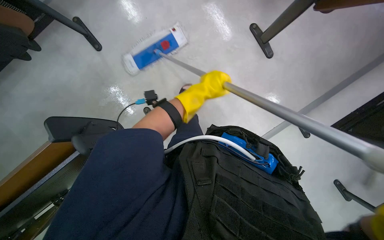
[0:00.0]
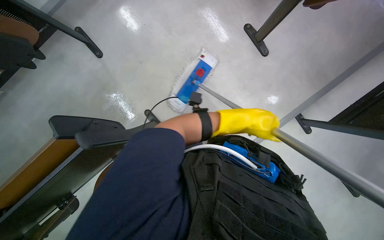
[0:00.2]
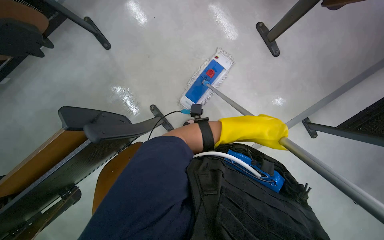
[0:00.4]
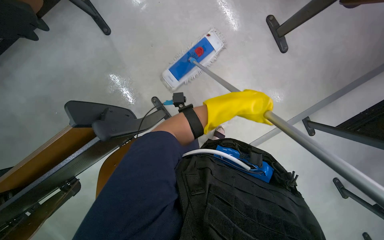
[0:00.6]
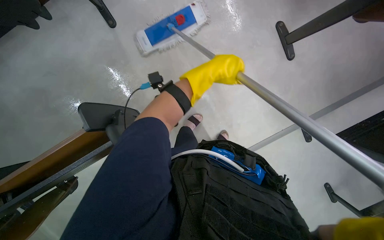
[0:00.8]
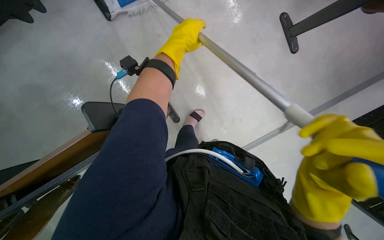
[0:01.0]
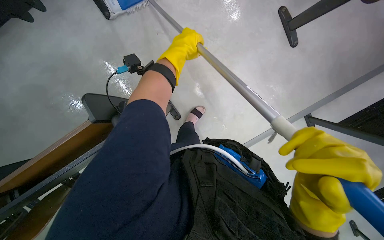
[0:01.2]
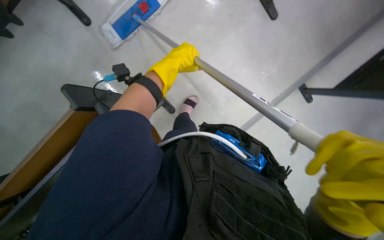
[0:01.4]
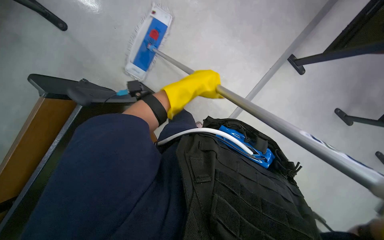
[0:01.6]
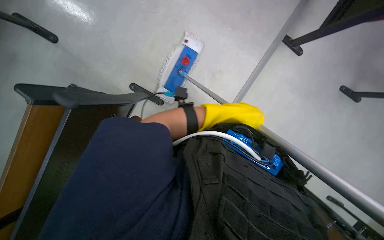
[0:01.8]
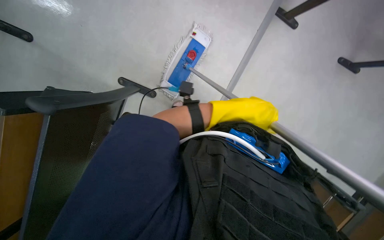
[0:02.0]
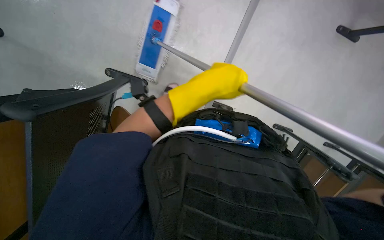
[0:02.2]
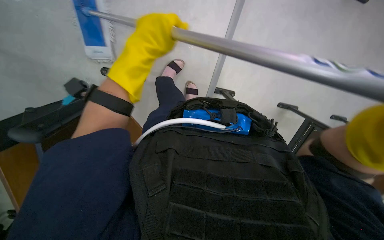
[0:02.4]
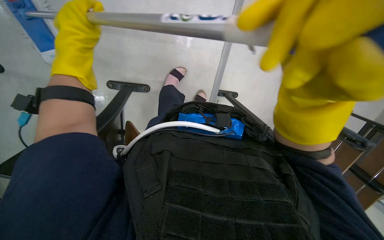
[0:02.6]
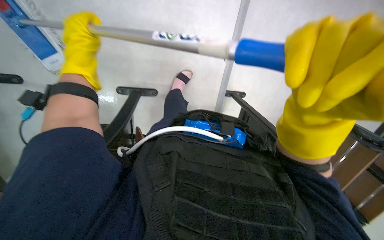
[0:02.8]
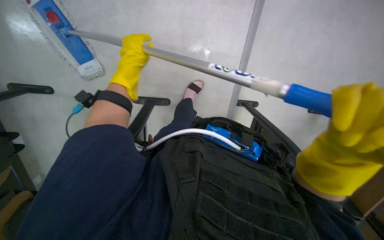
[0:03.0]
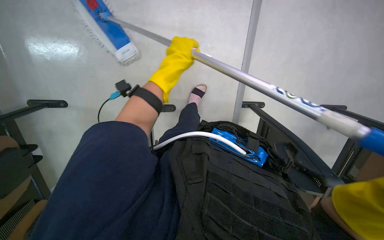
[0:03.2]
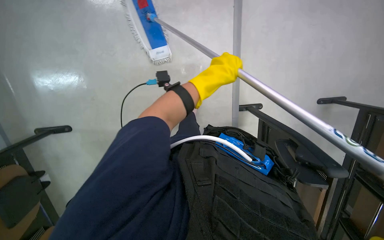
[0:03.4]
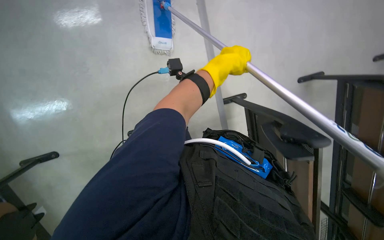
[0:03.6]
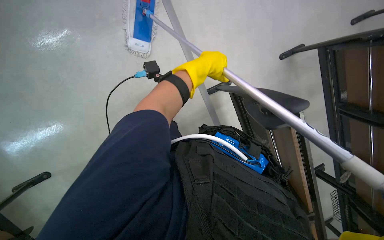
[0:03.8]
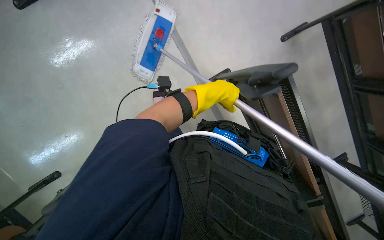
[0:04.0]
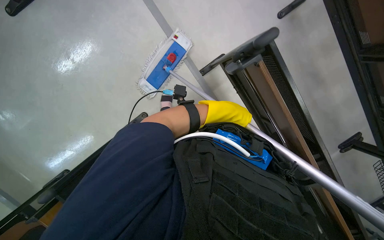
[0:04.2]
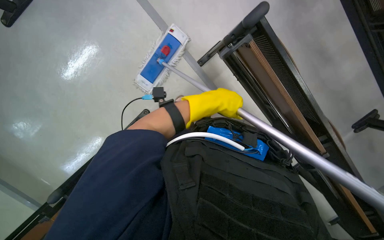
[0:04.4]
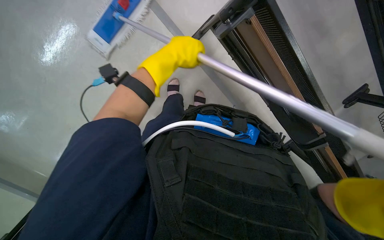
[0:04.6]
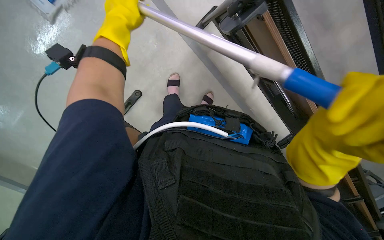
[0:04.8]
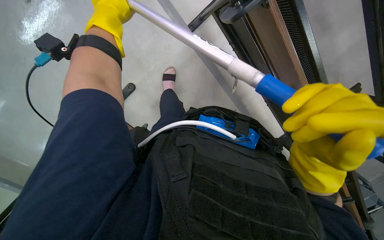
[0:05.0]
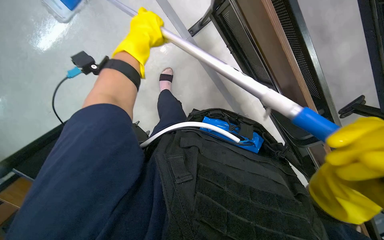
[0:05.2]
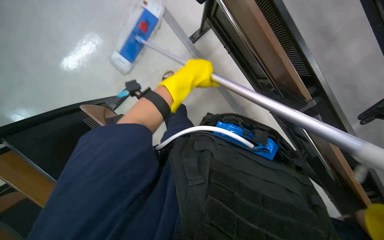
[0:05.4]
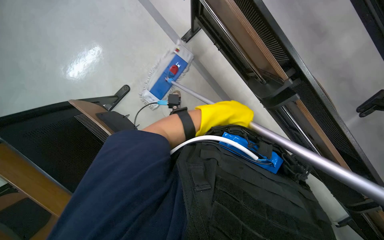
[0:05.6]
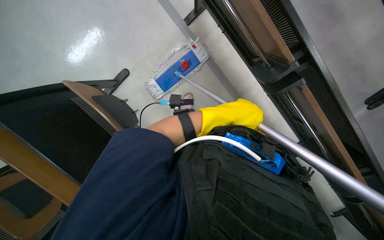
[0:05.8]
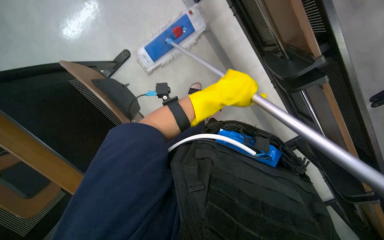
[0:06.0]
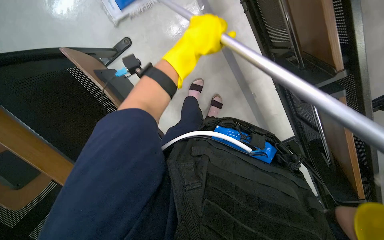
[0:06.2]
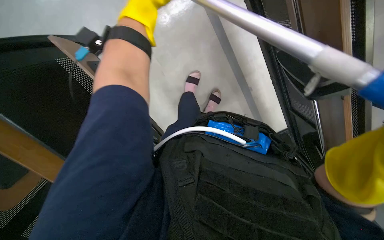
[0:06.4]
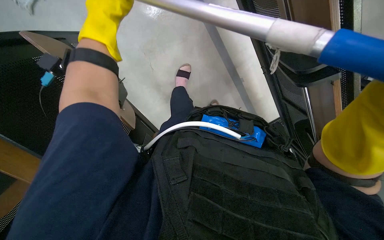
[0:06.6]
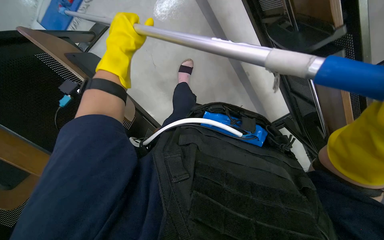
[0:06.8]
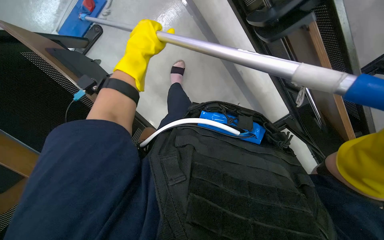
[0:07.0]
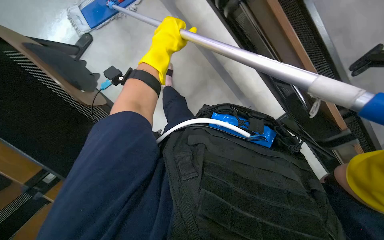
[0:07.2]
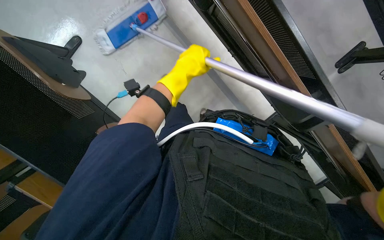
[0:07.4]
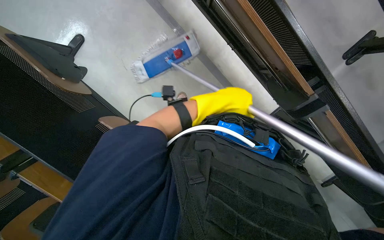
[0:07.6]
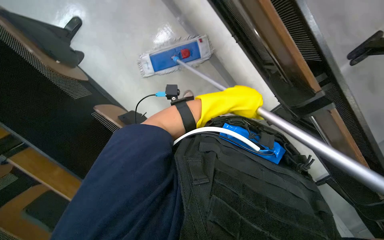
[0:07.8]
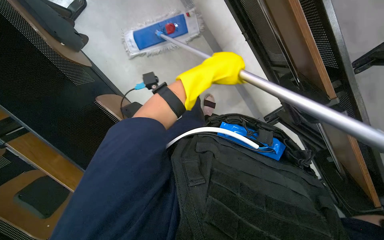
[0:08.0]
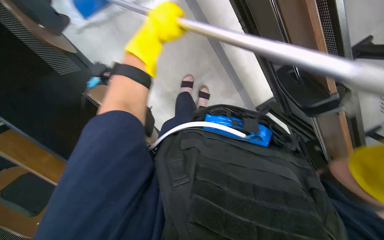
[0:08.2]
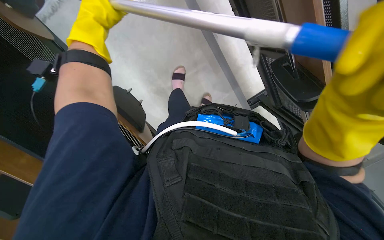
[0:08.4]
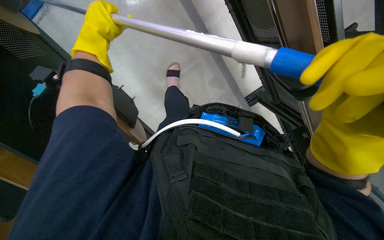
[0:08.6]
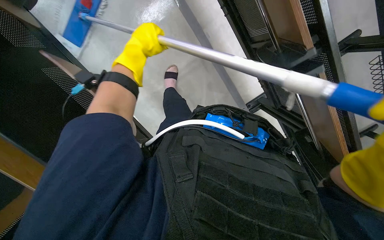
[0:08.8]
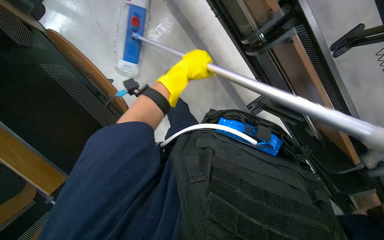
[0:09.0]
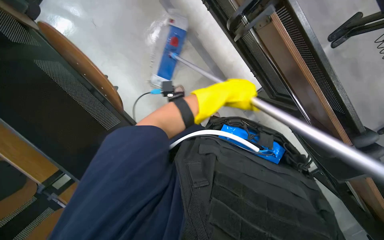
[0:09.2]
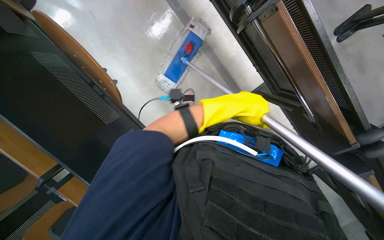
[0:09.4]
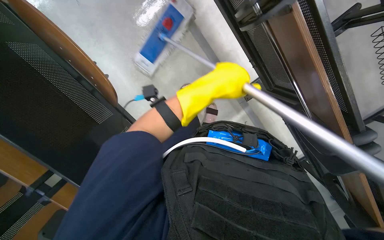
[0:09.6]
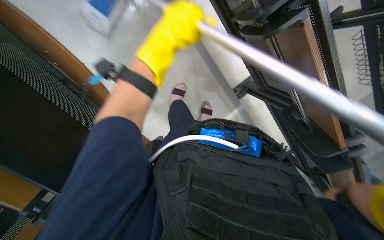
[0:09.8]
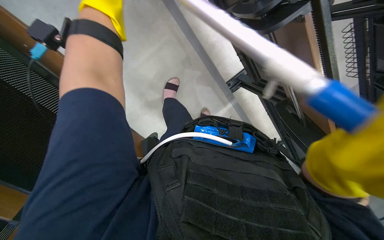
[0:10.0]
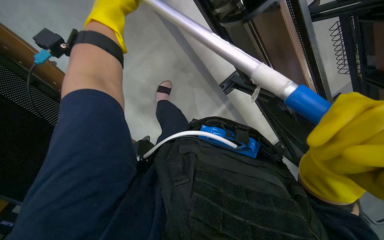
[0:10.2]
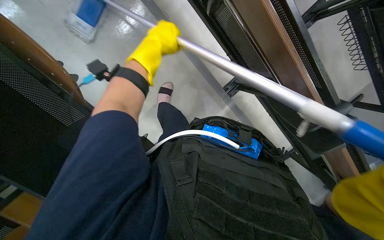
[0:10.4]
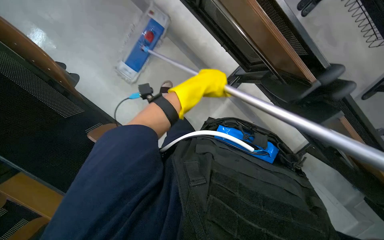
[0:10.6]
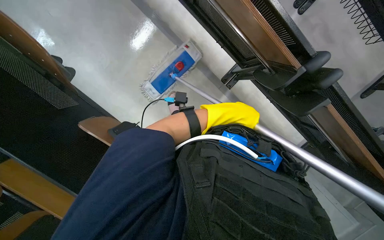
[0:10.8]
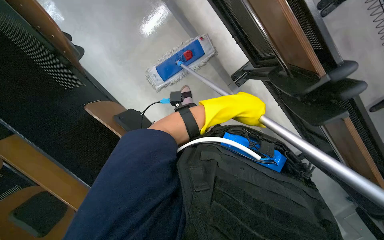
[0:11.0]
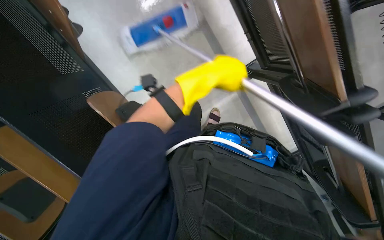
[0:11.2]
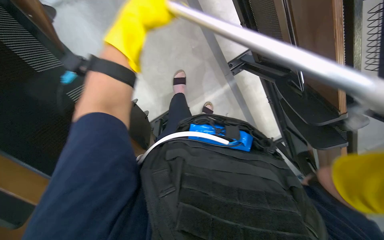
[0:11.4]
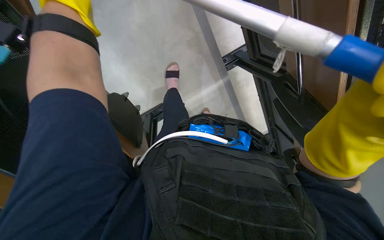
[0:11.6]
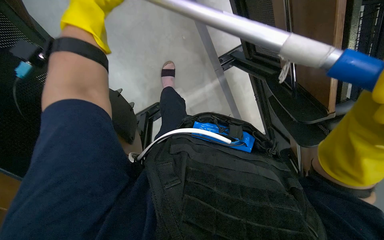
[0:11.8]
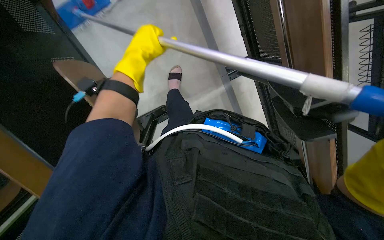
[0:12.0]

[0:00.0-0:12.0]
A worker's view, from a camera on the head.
Job: mopping floor.
The whole recording: Mopping floor with flat mop. The worker mops the floor with a flat mop, periodically cleaning the mop head in a bucket.
0:00.0 to 0:01.6: The left hand swings up and down the picture, roughly 20 cm each way, with 2 reversals.
0:03.0 to 0:04.4: The left hand is displaced to the right and down the picture by some 25 cm.
0:04.4 to 0:06.0: The left hand moves nearer to the camera, roughly 10 cm, and moves about 15 cm to the left and comes back.
0:06.0 to 0:07.6: The left hand travels to the left and back again, some 20 cm each way.
0:07.6 to 0:09.0: The left hand travels to the left and back again, about 25 cm each way.
0:10.4 to 0:12.0: The left hand moves approximately 15 cm to the right and comes back.

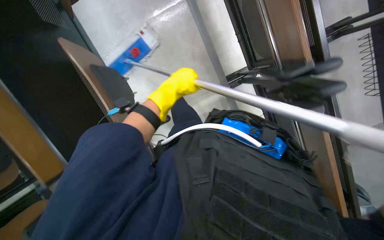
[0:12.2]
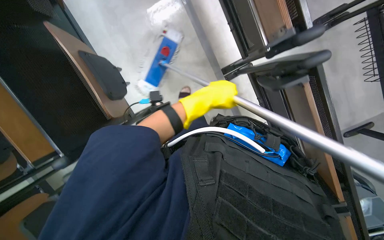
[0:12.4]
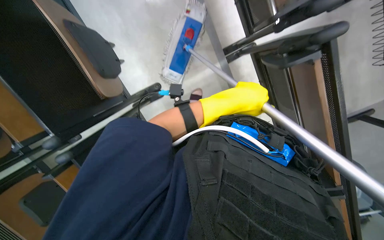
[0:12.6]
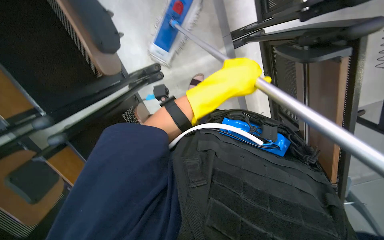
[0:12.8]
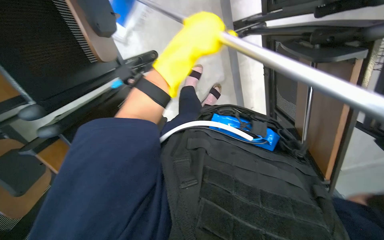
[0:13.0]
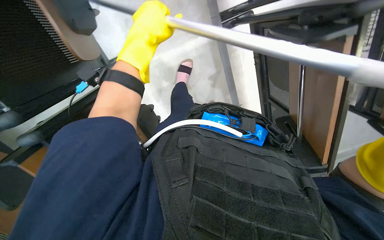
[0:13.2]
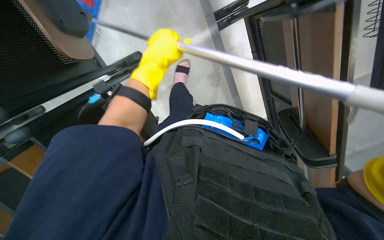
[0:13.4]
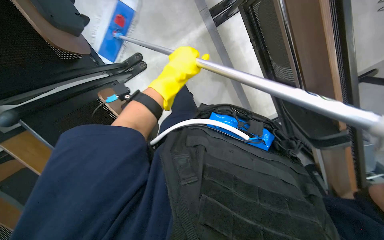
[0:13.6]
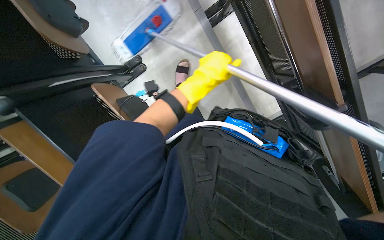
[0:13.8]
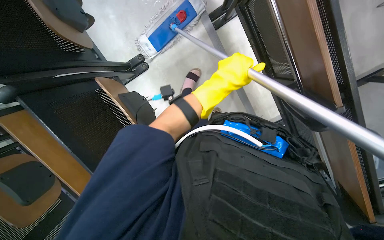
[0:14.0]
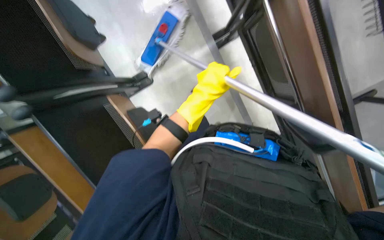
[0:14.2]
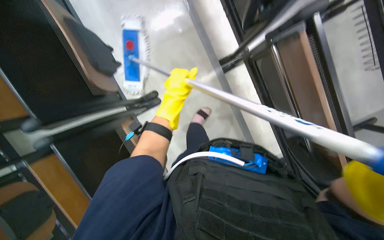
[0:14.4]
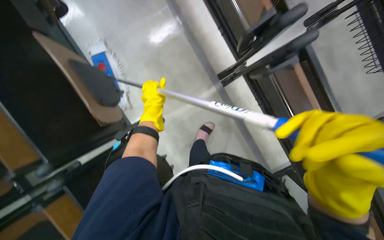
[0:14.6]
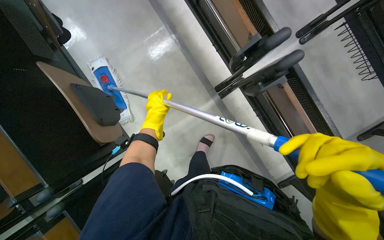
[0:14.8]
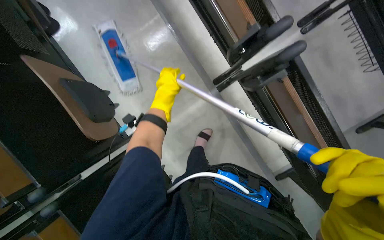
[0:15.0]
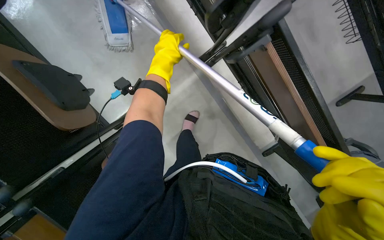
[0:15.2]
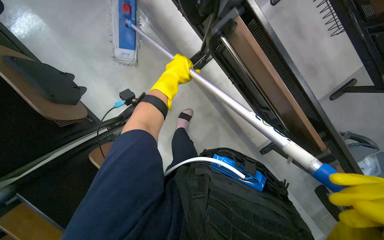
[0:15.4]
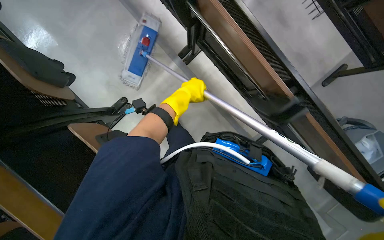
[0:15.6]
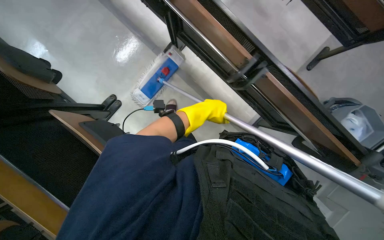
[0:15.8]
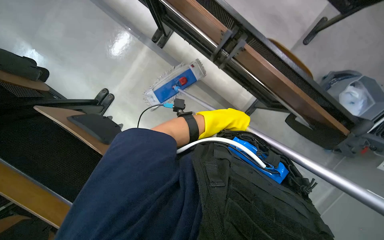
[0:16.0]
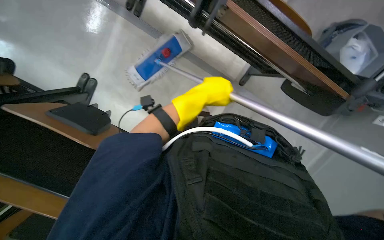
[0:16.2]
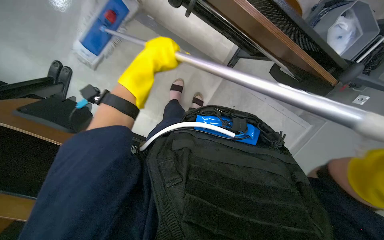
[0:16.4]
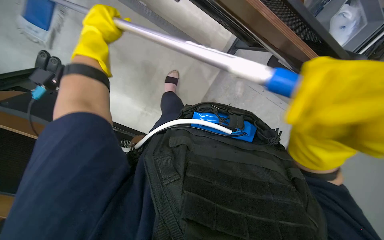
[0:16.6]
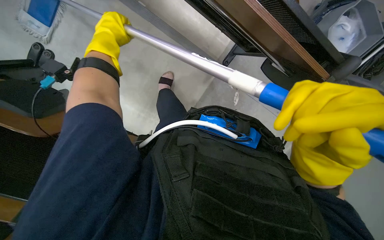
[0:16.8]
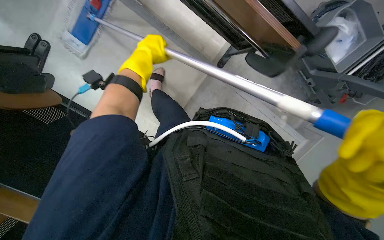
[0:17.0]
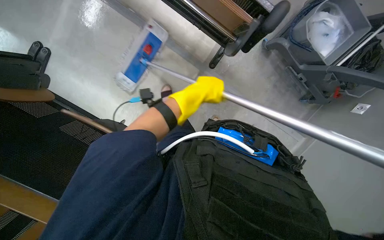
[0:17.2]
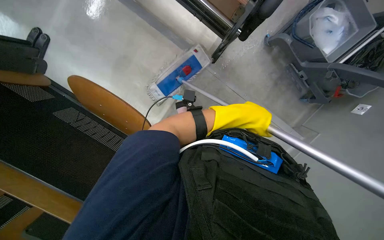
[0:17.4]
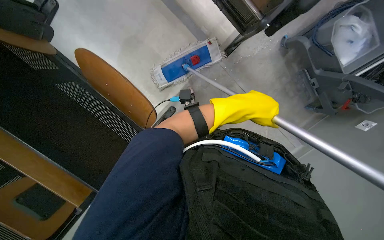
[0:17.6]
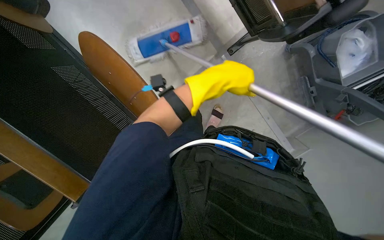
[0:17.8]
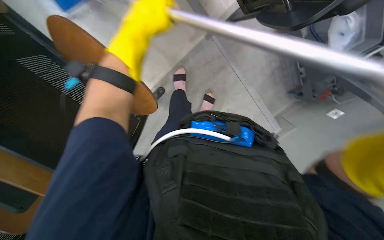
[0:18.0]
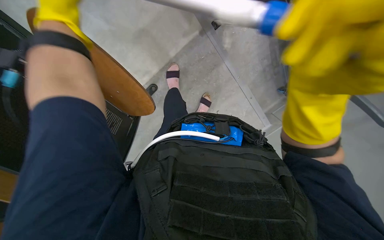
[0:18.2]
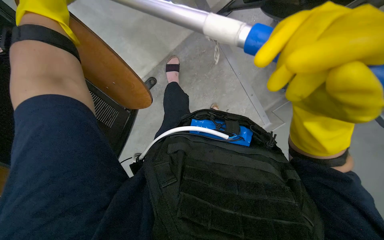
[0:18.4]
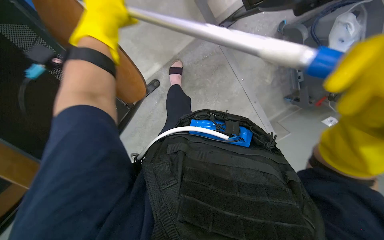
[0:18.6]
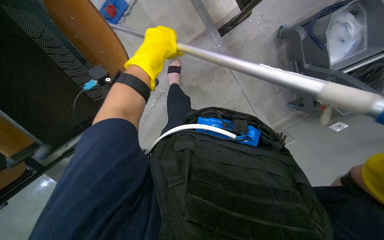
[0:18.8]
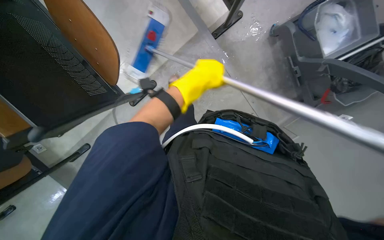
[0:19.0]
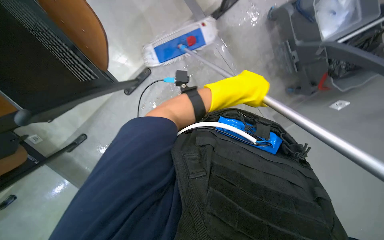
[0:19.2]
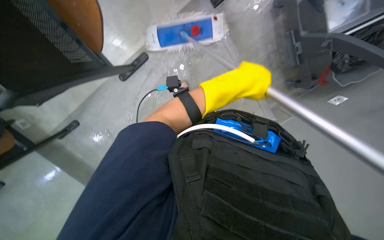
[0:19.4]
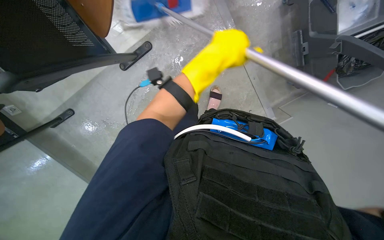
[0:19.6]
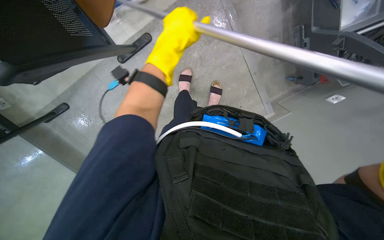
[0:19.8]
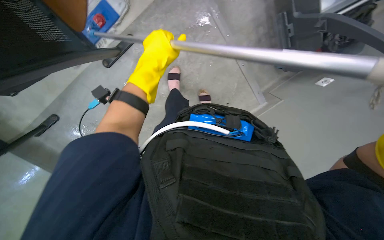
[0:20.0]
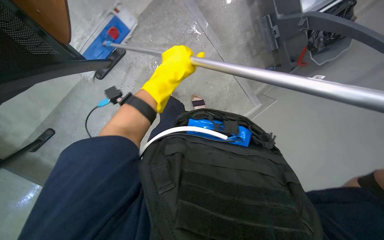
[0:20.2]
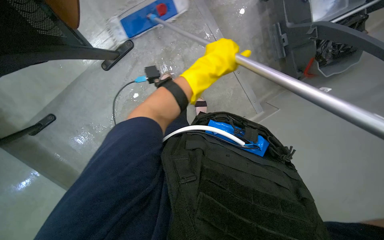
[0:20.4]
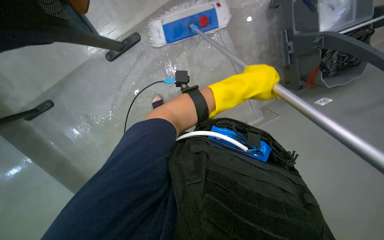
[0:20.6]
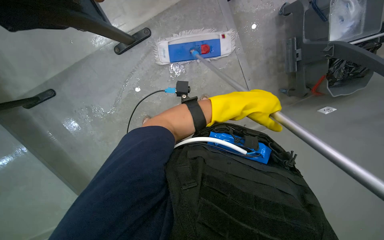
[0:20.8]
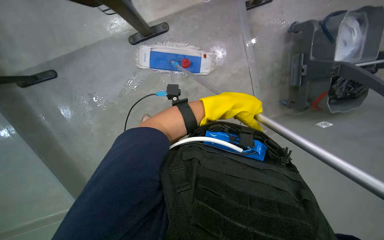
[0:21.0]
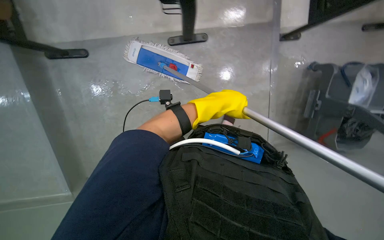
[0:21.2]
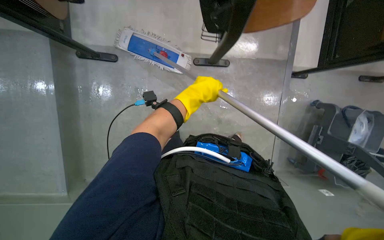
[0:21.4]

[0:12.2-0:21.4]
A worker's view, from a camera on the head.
Job: mopping floor.
The whole recording: Mopping floor with flat mop. The worker mops the floor with a flat mop, periodically cleaning the mop head in a bucket.
0:13.8 to 0:15.2: The left hand moves up the picture, approximately 25 cm.
0:15.2 to 0:16.8: The wearer's head swings roughly 30 degrees to the right. The view tips downward by about 25 degrees.
0:18.4 to 0:19.8: The left hand moves to the right and farther from the camera, approximately 25 cm.
